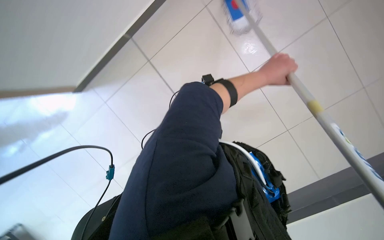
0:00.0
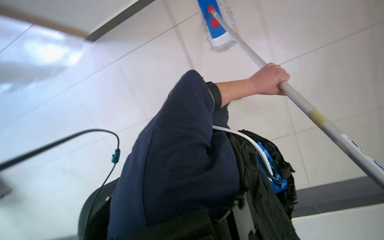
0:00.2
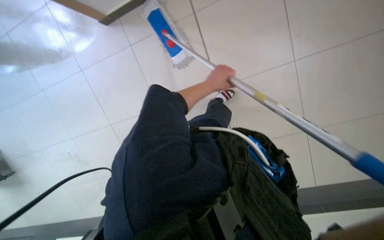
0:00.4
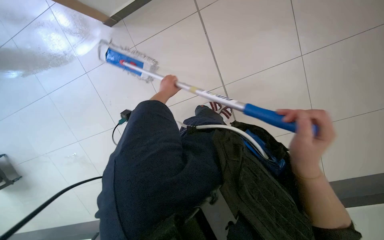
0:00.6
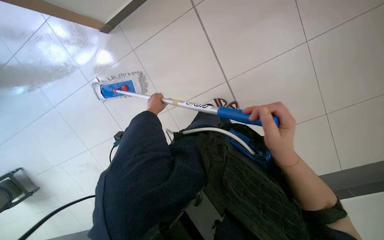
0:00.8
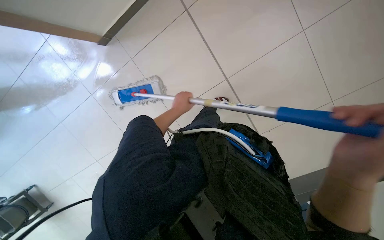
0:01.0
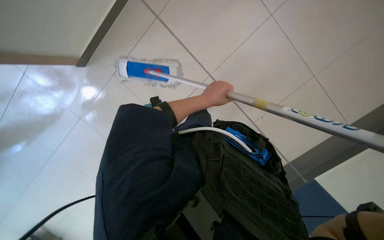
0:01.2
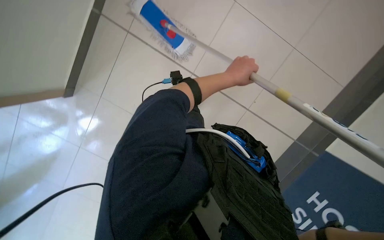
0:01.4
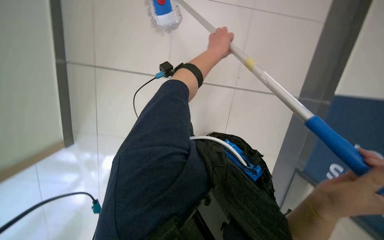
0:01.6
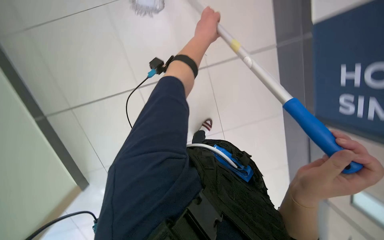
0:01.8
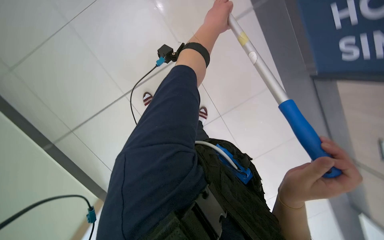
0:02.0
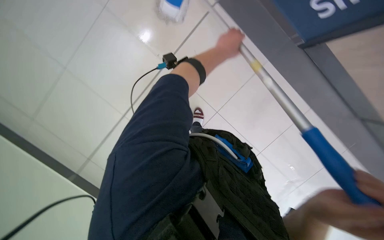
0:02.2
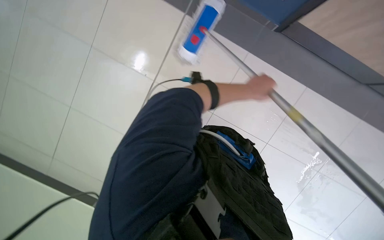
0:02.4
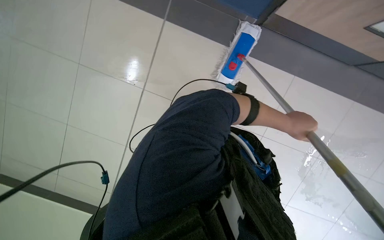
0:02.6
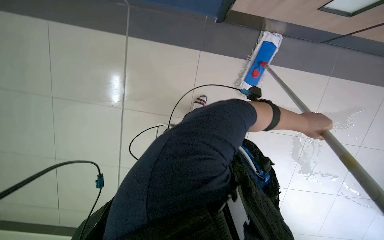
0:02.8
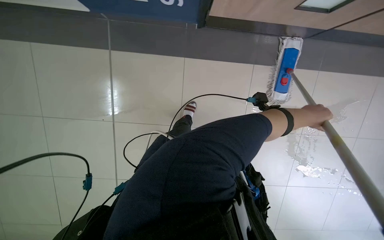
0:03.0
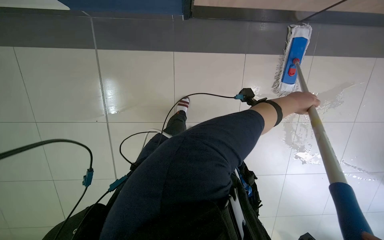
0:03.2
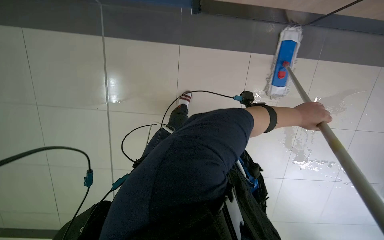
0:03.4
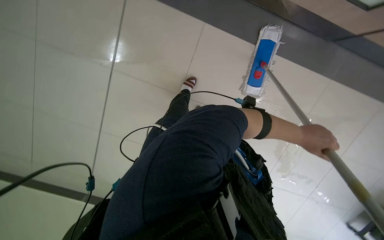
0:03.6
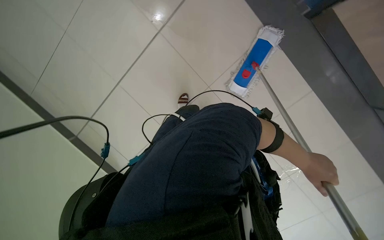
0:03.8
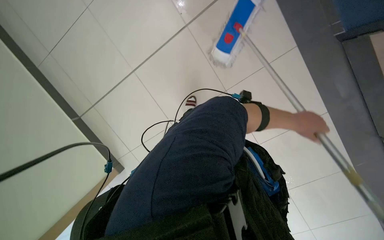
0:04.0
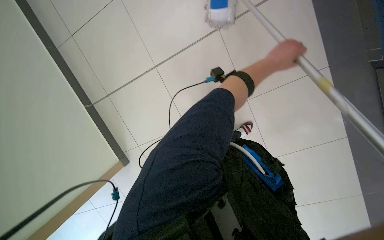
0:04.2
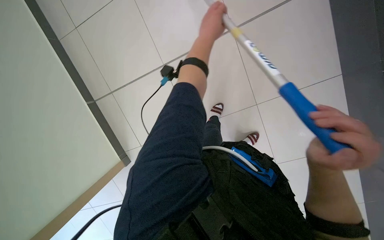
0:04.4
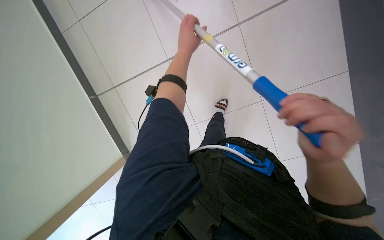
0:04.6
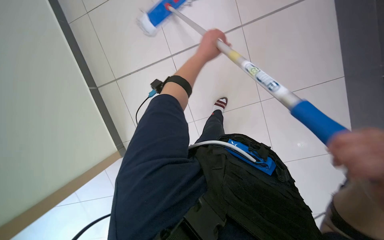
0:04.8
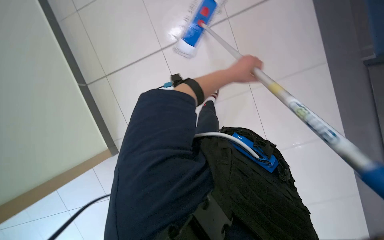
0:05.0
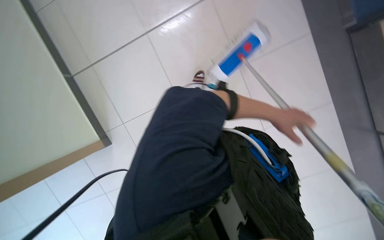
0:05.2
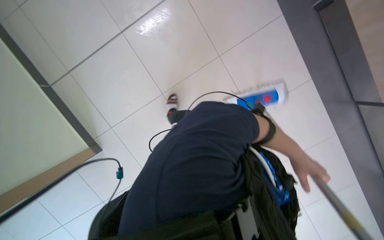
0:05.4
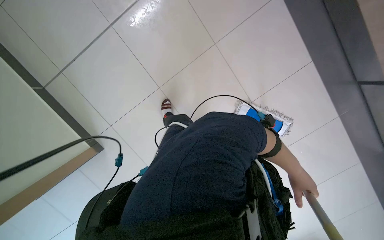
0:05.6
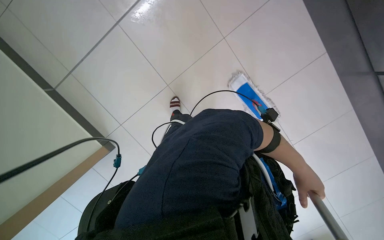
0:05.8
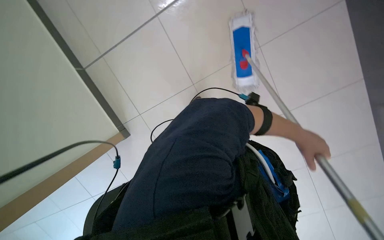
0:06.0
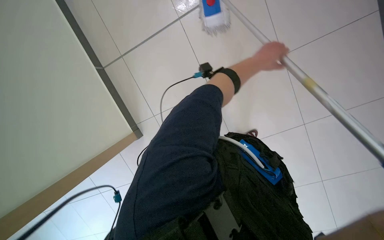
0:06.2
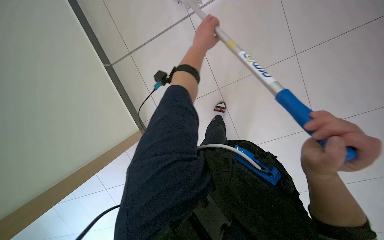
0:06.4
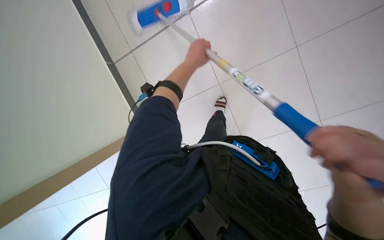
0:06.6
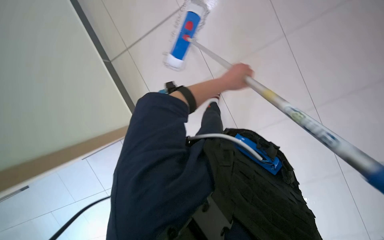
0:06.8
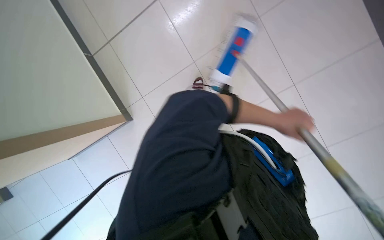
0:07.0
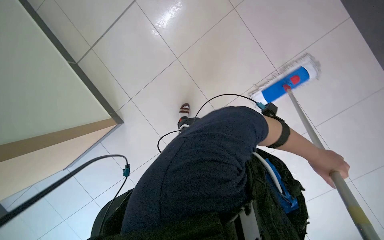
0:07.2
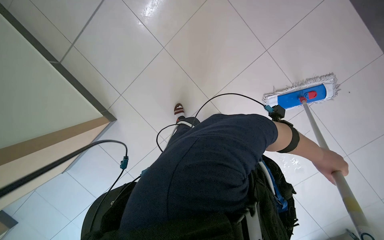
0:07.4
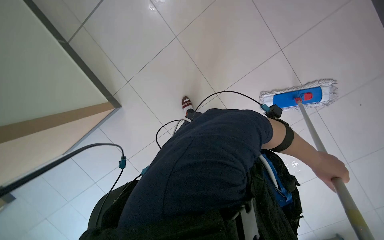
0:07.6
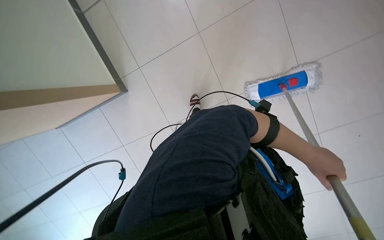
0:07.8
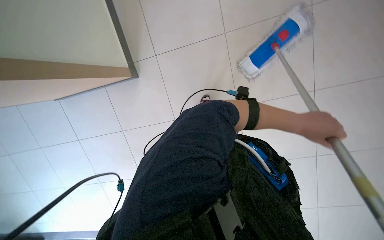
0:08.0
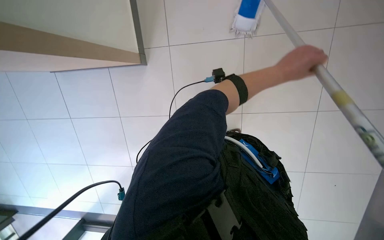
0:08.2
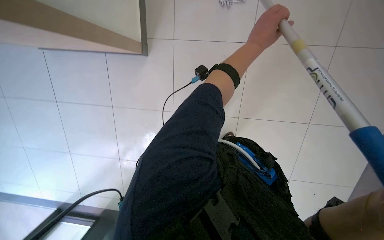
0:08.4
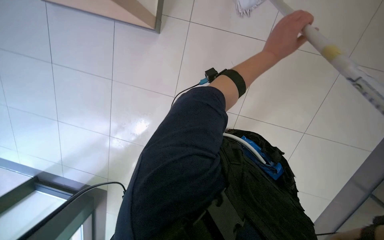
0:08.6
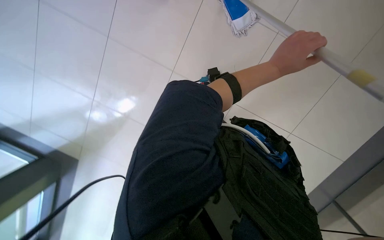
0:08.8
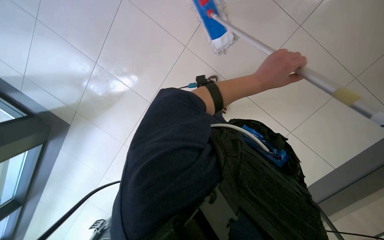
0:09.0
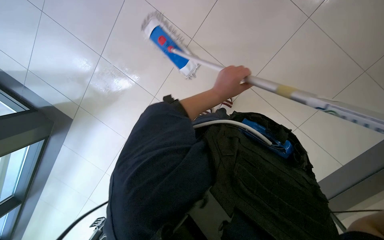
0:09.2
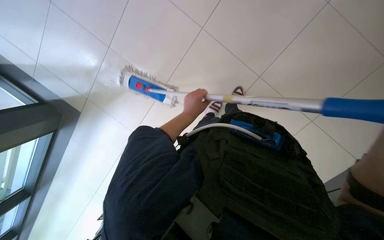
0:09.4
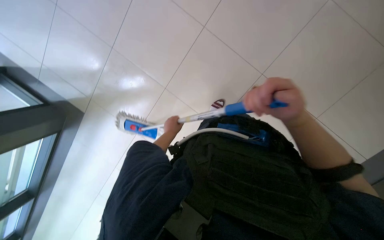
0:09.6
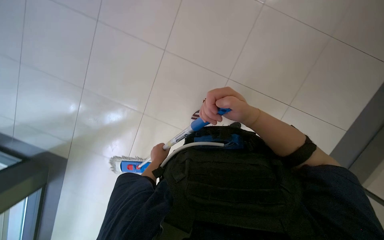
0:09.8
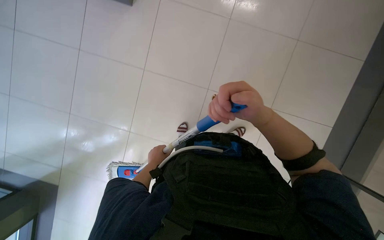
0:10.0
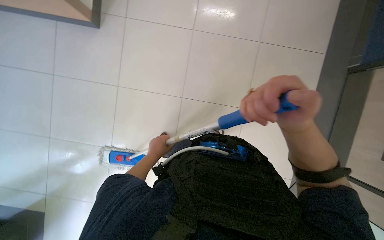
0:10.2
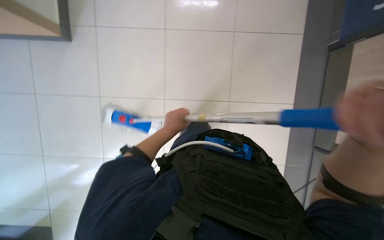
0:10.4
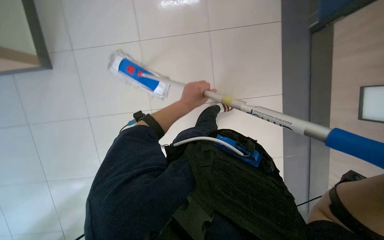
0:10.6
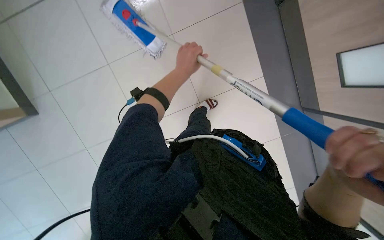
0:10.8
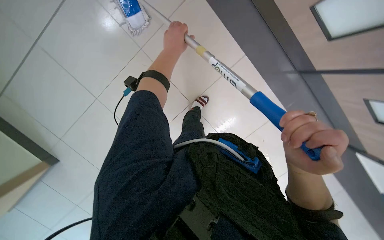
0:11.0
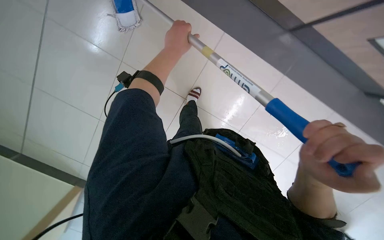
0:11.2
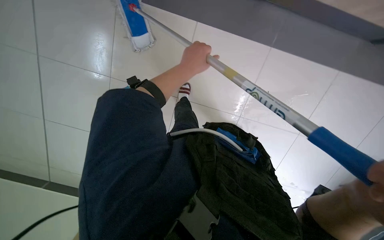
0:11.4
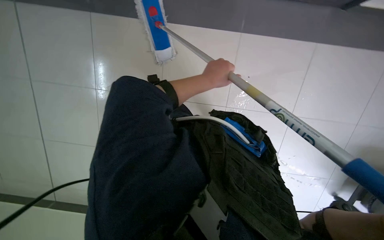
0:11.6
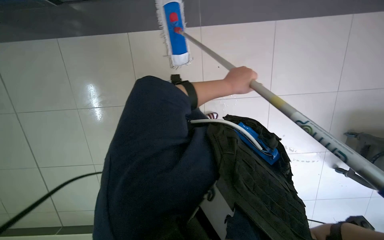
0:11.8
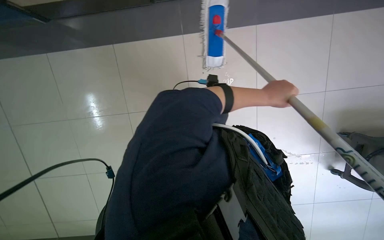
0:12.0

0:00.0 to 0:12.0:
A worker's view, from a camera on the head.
Job: mopping floor.
The whole recording: Mopping tiled floor. The worker mops the tiled floor, occasionally moving the mop bucket and cleaning the mop head.
0:00.0 to 0:01.6: The left hand moves roughly 40 cm to the left and comes back.
0:04.4 to 0:06.0: The wearer looks approximately 20 degrees further to the left.
0:07.6 to 0:09.0: The camera pitches downward, by some 15 degrees.
0:09.0 to 0:10.4: The wearer's head swings roughly 40 degrees to the right.

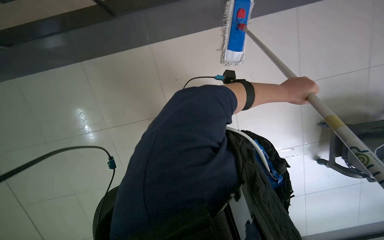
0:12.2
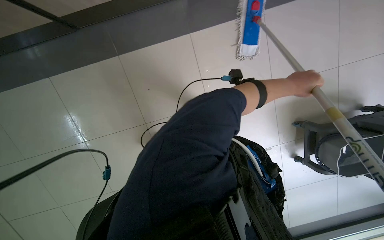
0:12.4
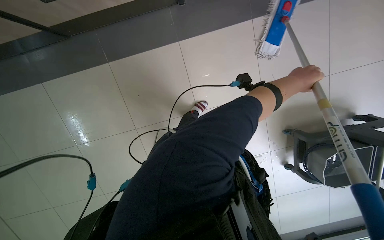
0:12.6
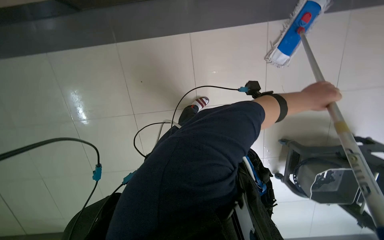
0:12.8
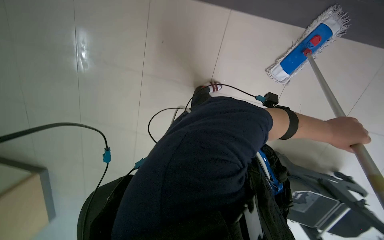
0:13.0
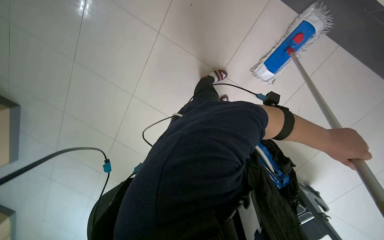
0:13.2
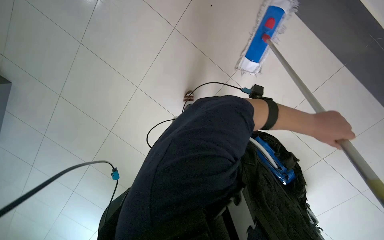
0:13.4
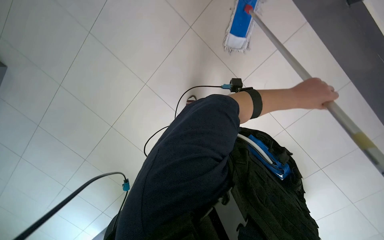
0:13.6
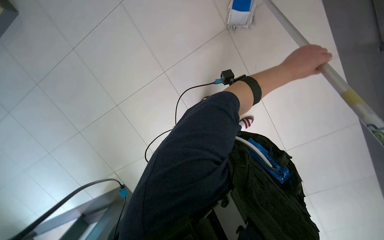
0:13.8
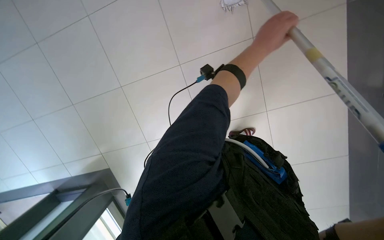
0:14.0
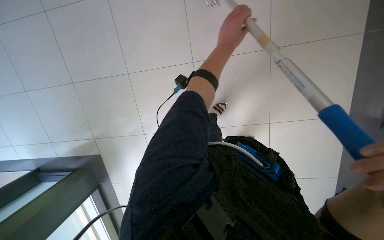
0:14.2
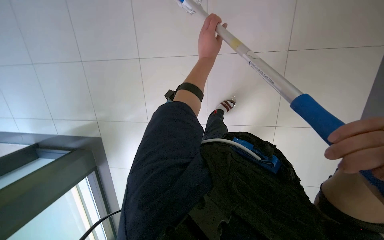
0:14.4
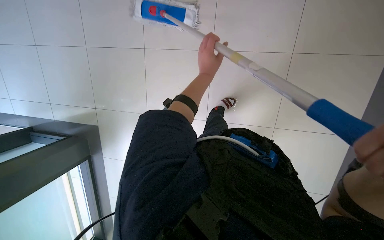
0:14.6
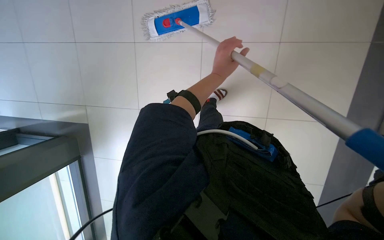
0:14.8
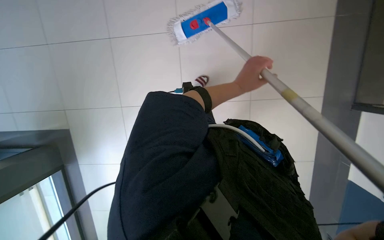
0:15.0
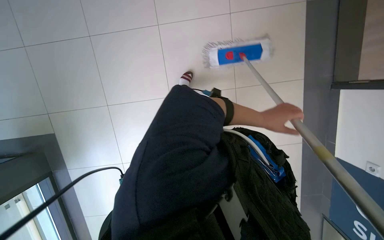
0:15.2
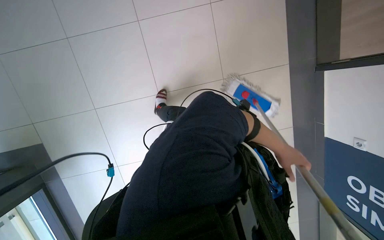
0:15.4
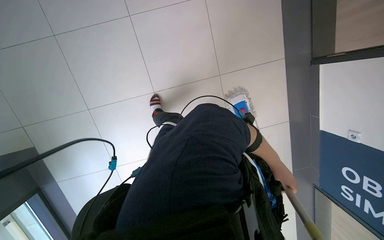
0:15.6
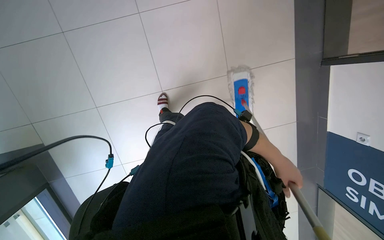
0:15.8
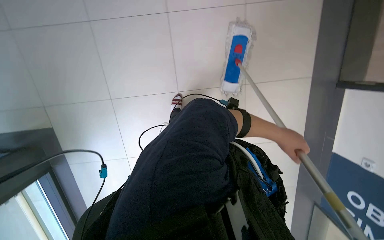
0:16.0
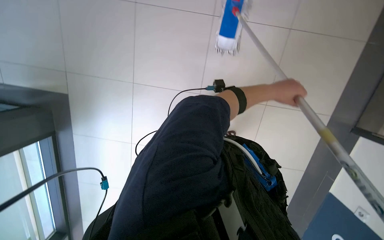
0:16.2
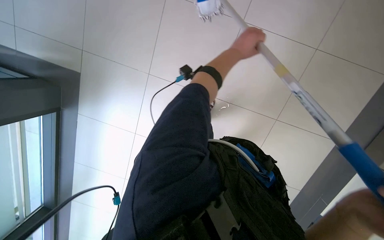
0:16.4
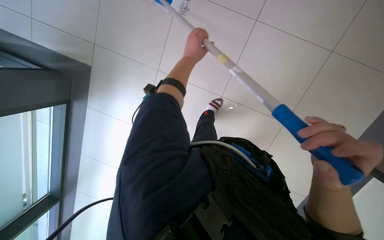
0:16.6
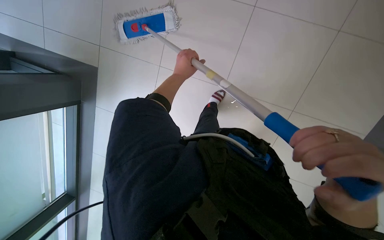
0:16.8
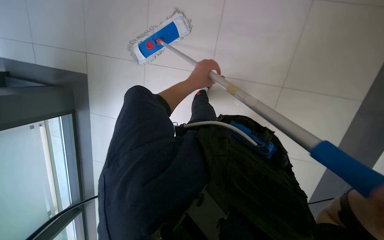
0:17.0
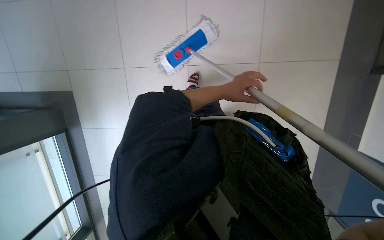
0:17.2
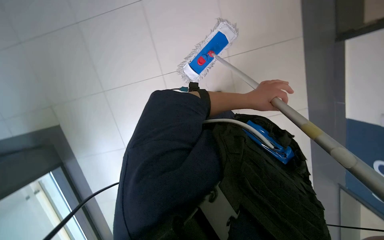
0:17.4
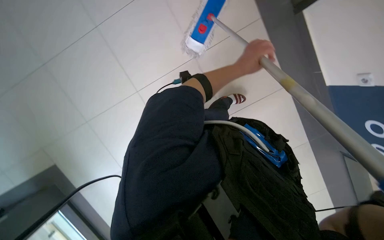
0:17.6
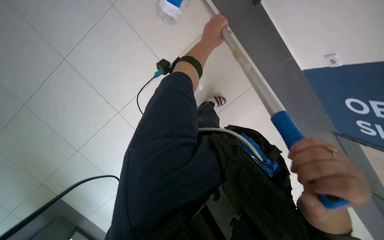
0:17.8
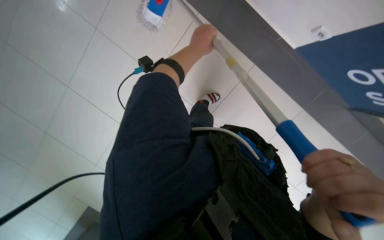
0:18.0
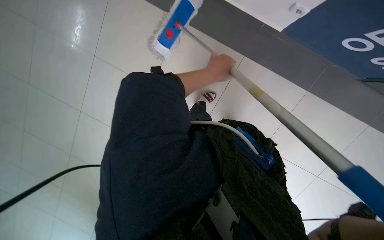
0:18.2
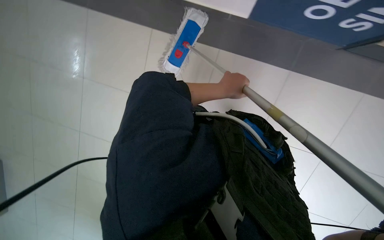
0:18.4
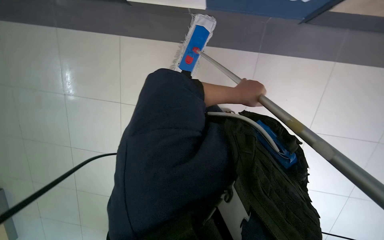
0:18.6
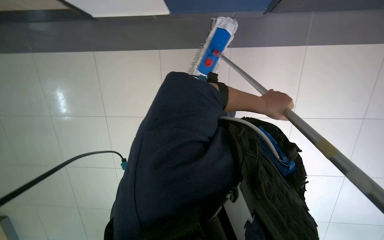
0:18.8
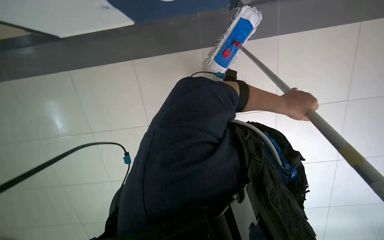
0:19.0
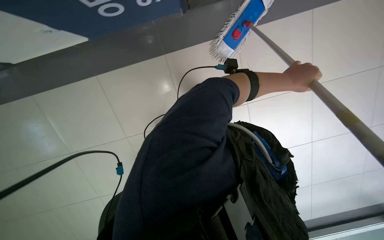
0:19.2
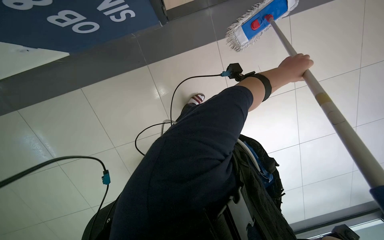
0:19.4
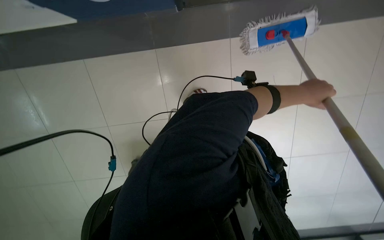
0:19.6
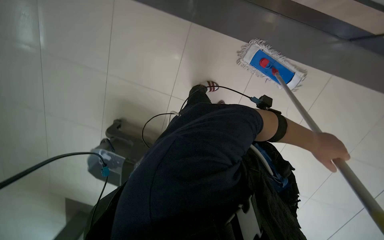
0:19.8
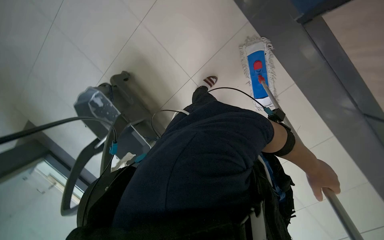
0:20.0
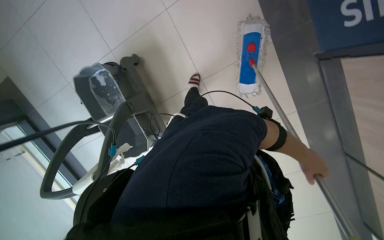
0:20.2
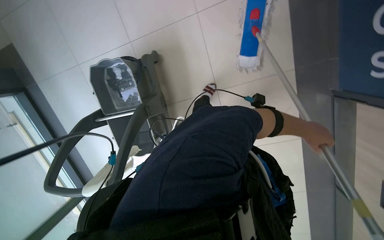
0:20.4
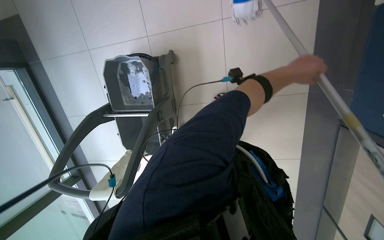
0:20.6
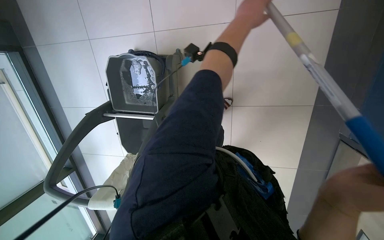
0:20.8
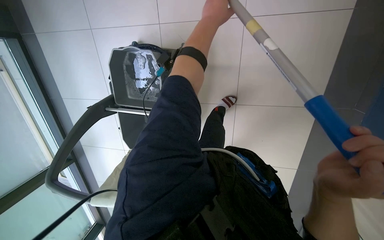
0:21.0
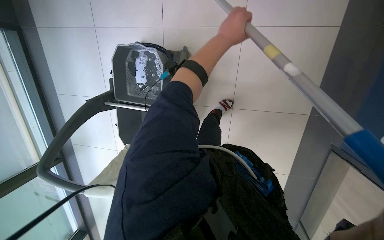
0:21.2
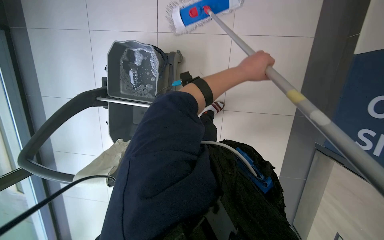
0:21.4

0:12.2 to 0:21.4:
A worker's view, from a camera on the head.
Job: mopping floor.
The whole recording: Mopping tiled floor. The worker mops the tiled floor, occasionally moving the mop bucket and cleaning the mop head.
0:12.2 to 0:13.8: The left hand reaches some 10 cm down the picture, then returns.
0:13.8 to 0:15.2: The left hand shifts approximately 15 cm farther from the camera and down the picture.
0:15.2 to 0:16.8: The wearer looks roughly 15 degrees further downward. The left hand shifts roughly 35 cm to the left, and goes up the picture and returns, some 5 cm each way.
0:19.8 to 0:21.4: The wearer moves about 50 cm. The camera sweeps to the right, by about 25 degrees. The scene turns about 40 degrees clockwise in the picture.
